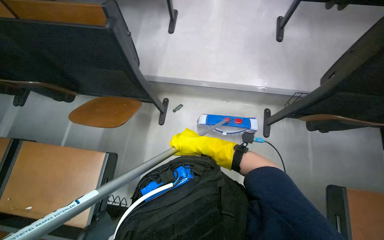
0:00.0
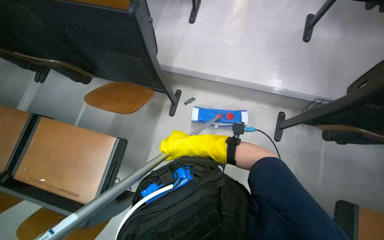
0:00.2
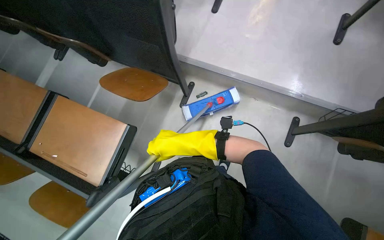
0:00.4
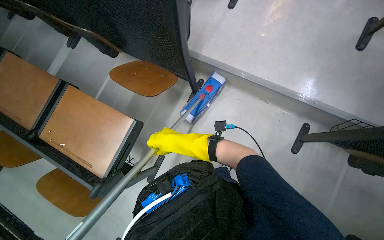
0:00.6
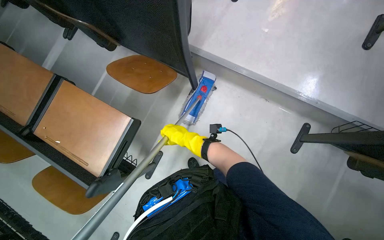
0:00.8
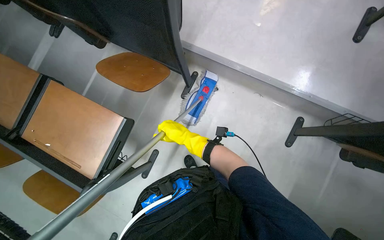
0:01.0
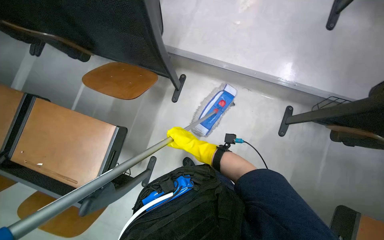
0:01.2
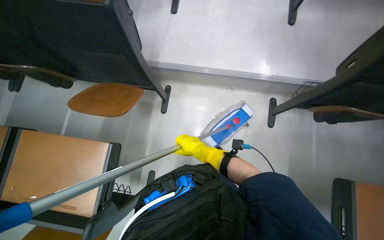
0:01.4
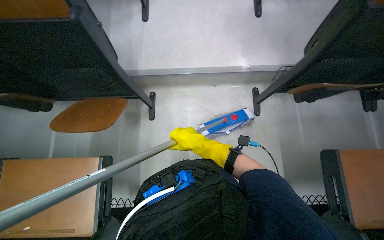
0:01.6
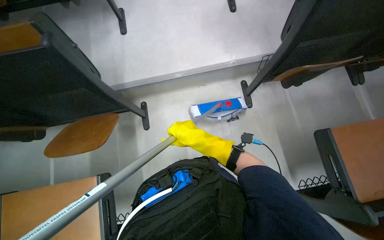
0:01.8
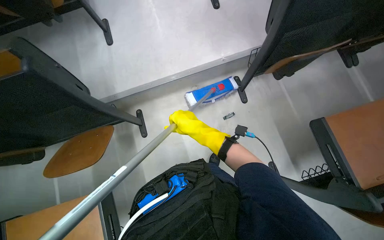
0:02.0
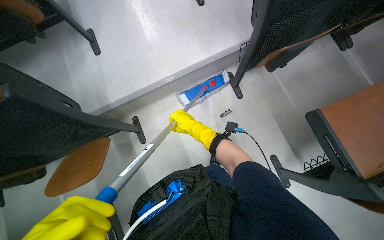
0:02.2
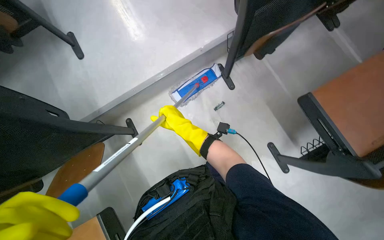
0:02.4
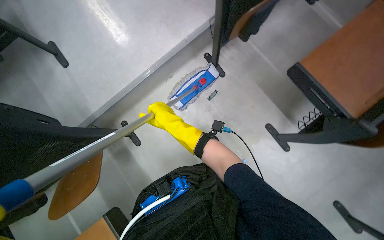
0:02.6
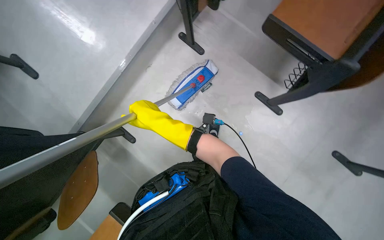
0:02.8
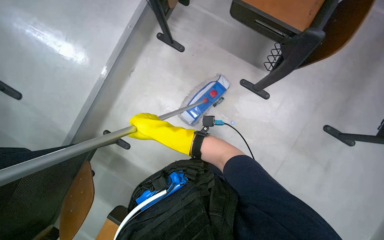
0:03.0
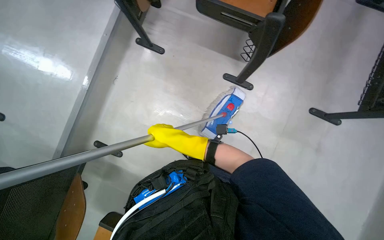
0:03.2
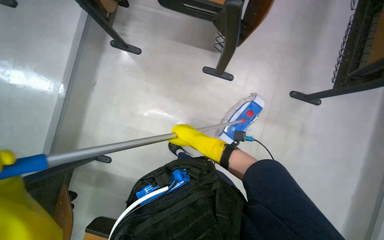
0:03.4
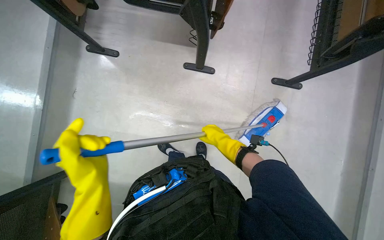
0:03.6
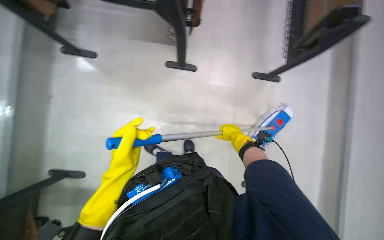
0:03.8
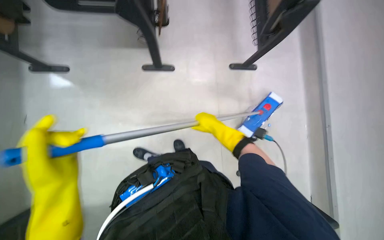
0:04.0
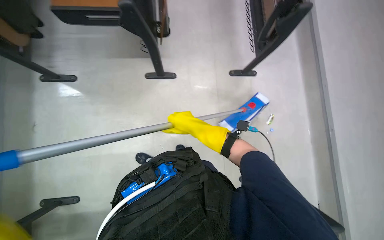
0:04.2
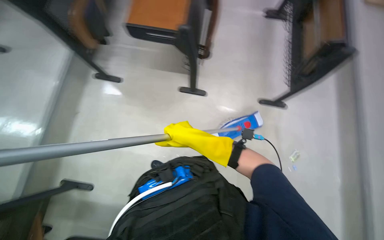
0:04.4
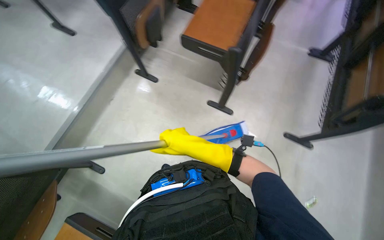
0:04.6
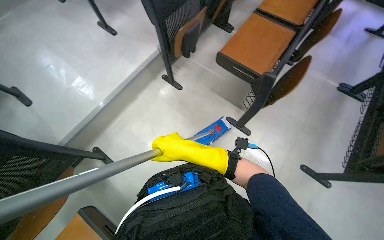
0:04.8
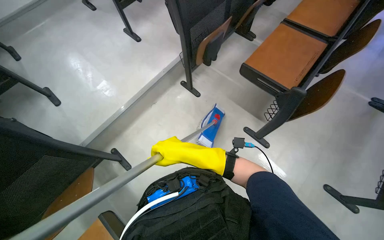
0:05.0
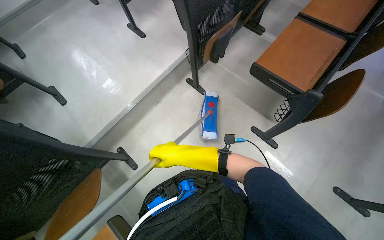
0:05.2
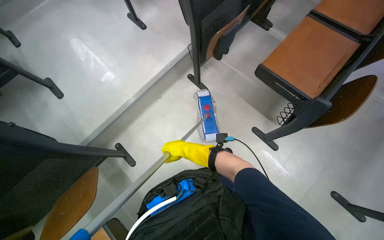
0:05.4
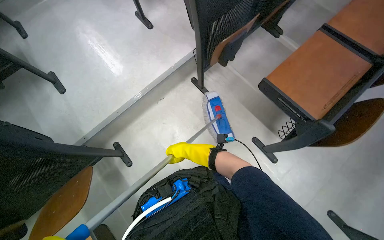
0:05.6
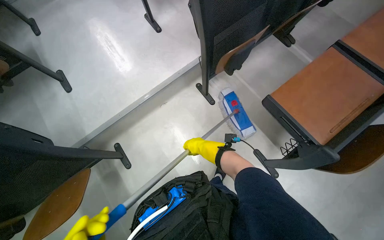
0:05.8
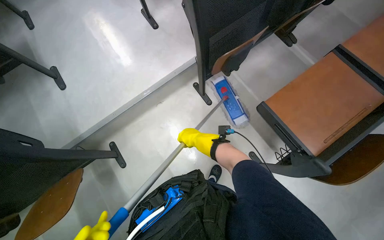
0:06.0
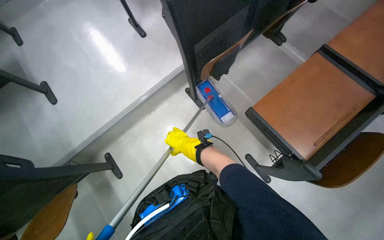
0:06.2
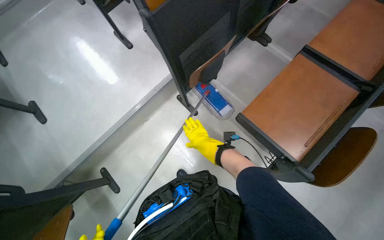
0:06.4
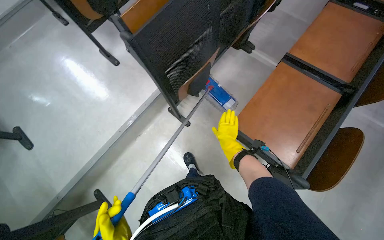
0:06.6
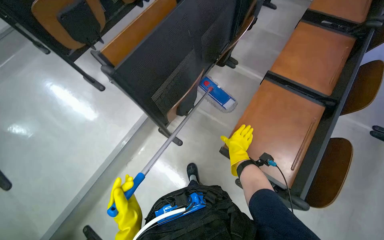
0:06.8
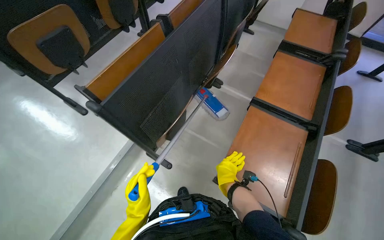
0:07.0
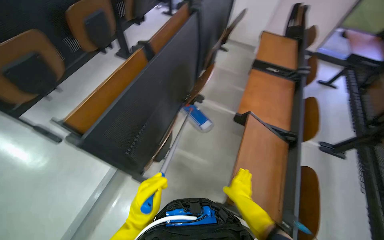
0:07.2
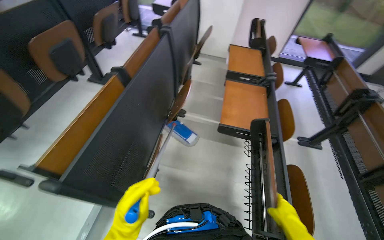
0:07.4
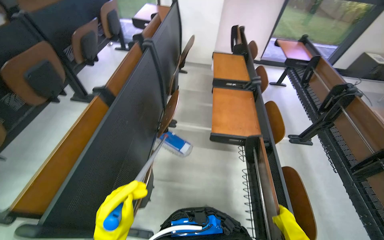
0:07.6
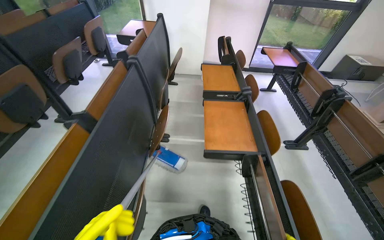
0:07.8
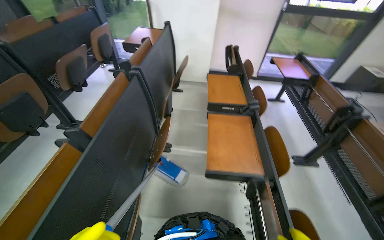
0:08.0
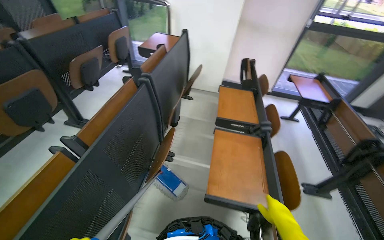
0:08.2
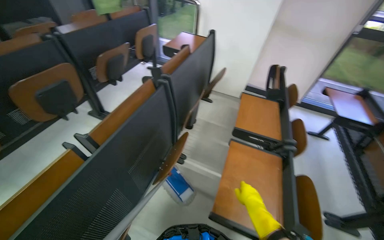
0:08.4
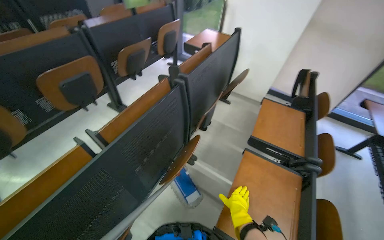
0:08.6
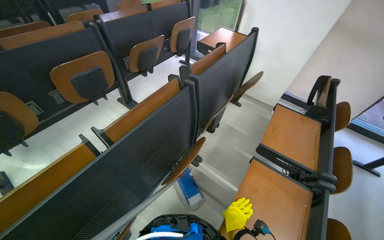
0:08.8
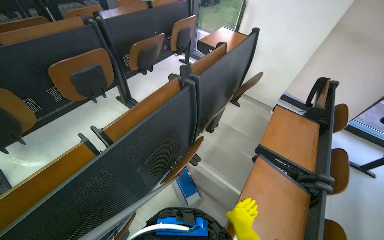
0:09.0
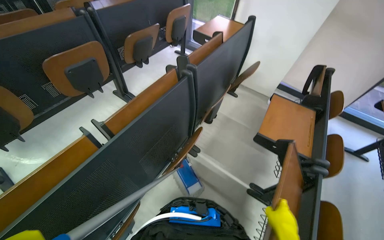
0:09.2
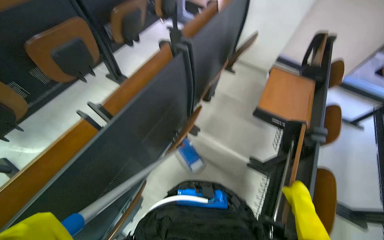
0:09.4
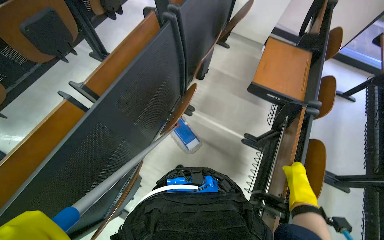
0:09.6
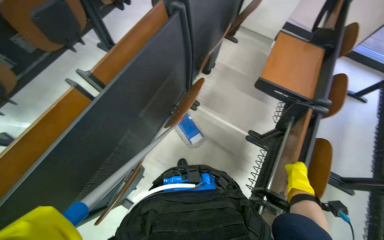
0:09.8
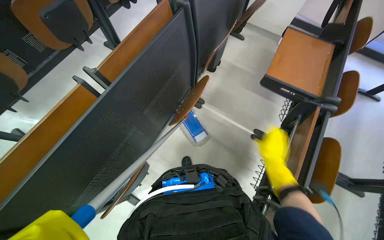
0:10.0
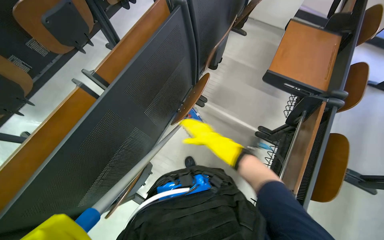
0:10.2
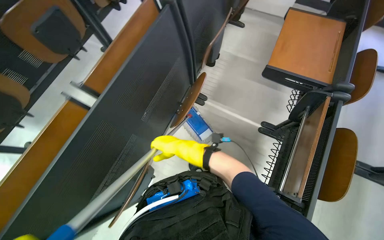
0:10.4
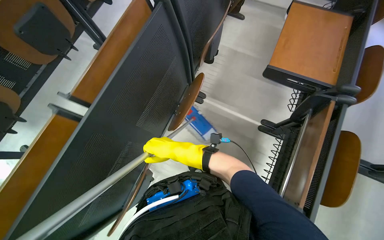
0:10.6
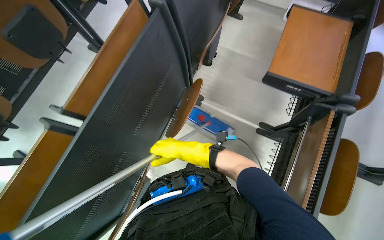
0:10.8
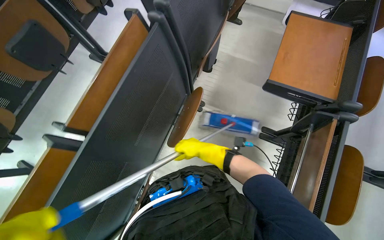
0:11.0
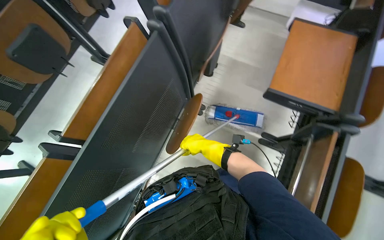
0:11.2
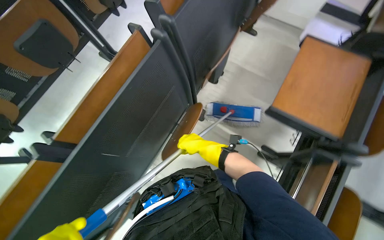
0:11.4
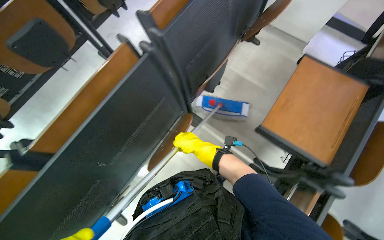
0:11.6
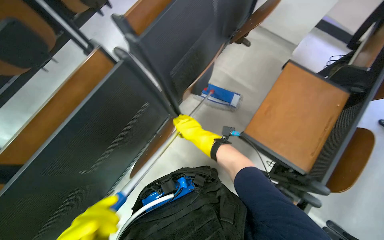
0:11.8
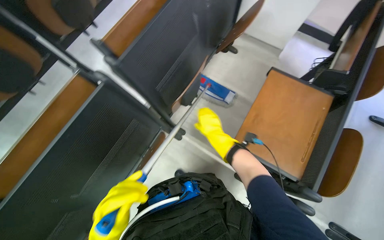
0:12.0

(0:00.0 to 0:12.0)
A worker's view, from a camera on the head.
Job: mopping floor.
The whole recording: Mopping lecture hall floor. The worker mops the floor in the lecture hall, moving between rows of desks.
0:01.6 - 0:03.0: The scene rotates counterclockwise by roughly 60 degrees.
0:03.0 - 0:04.4: The head travels roughly 40 cm.
0:04.4 - 0:06.0: The camera travels approximately 50 cm. The head turns to the left by roughly 45 degrees.
0:06.0 - 0:07.6: The head travels approximately 50 cm. The head turns to the right by some 50 degrees. The camera pitches upward, by roughly 25 degrees.
0:07.6 - 0:09.0: The wearer moves roughly 50 cm. The head rotates some 30 degrees to the left.
0:09.0 - 0:10.4: The view tilts about 20 degrees downward. The right hand travels to the left by approximately 25 cm.
0:10.4 - 0:12.0: The wearer moves roughly 50 cm.

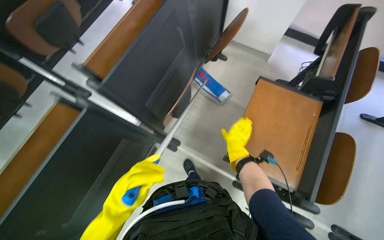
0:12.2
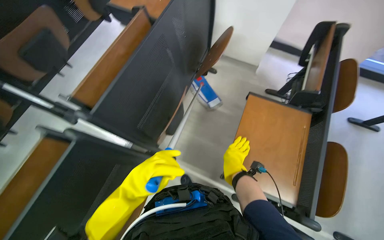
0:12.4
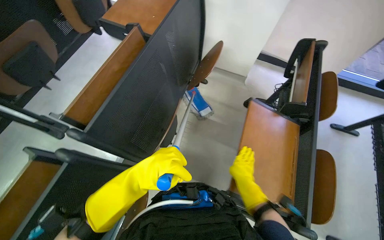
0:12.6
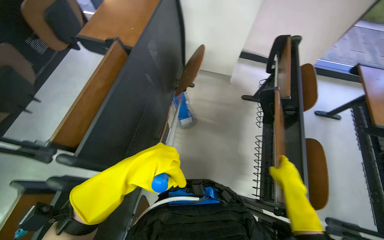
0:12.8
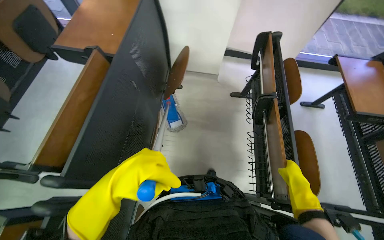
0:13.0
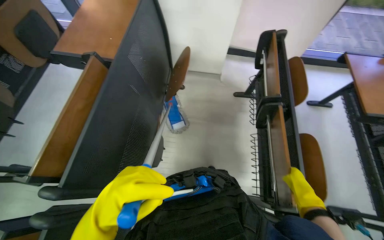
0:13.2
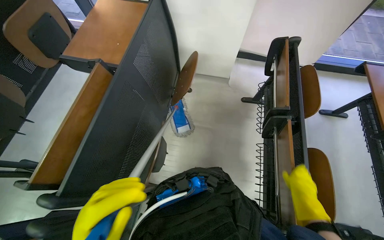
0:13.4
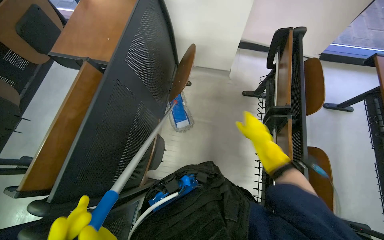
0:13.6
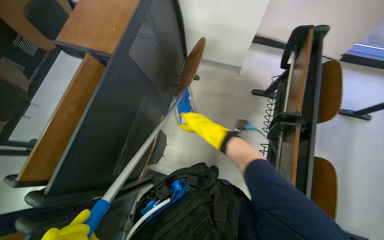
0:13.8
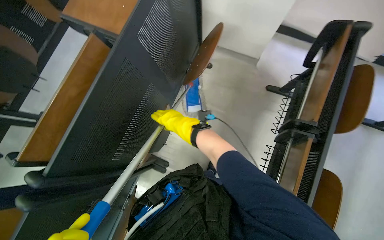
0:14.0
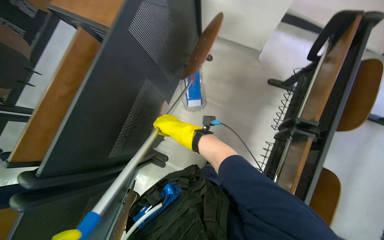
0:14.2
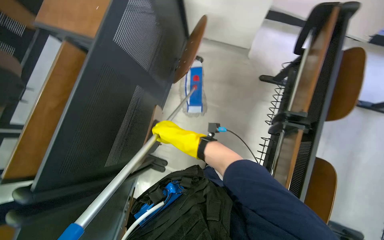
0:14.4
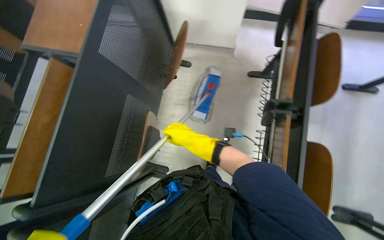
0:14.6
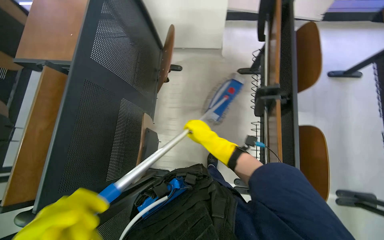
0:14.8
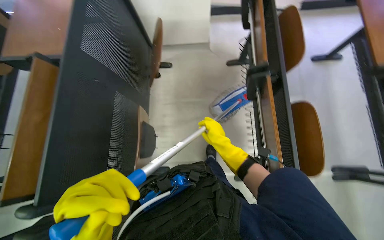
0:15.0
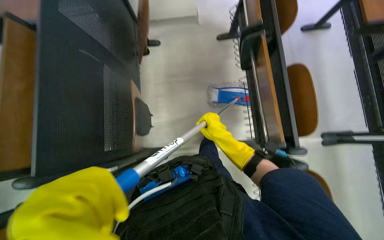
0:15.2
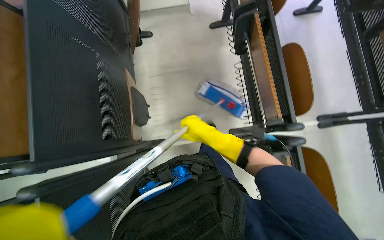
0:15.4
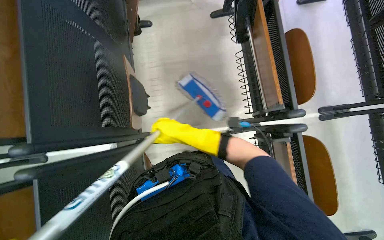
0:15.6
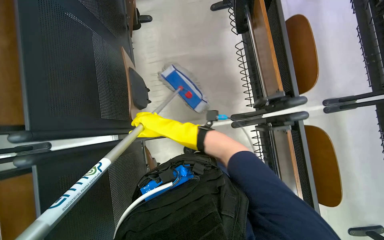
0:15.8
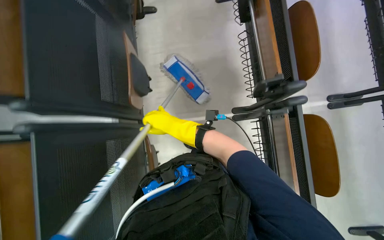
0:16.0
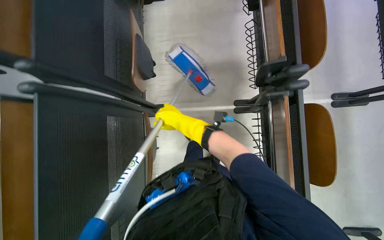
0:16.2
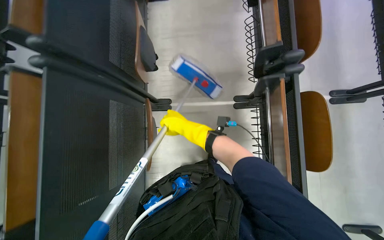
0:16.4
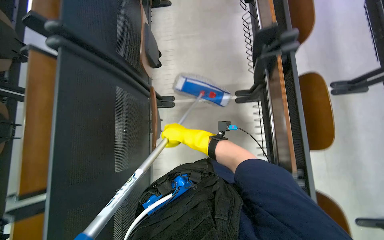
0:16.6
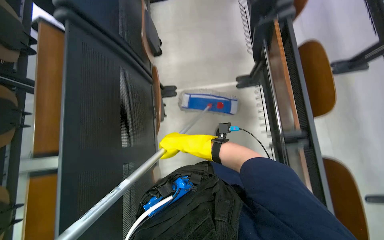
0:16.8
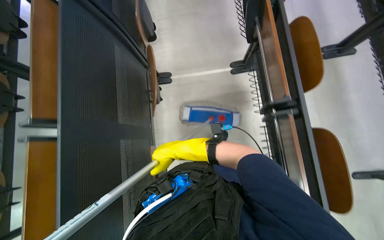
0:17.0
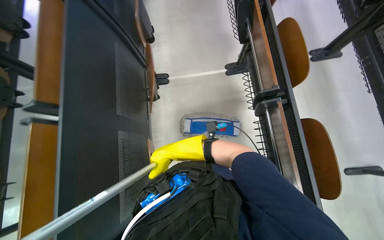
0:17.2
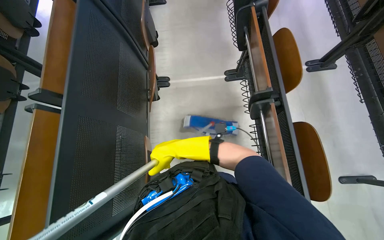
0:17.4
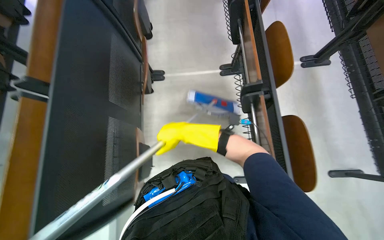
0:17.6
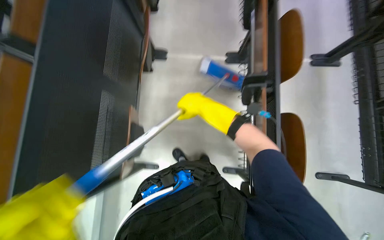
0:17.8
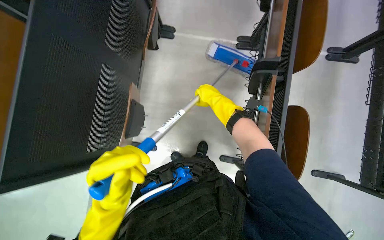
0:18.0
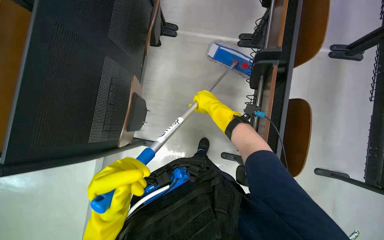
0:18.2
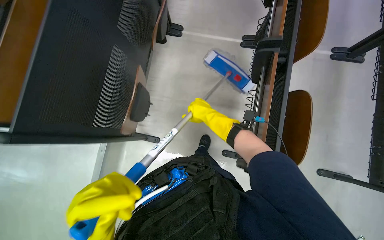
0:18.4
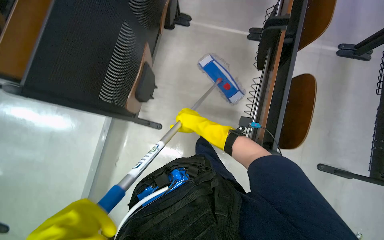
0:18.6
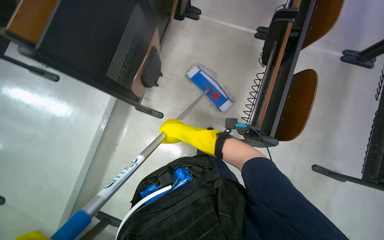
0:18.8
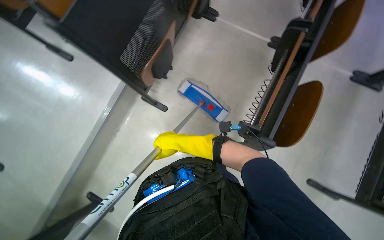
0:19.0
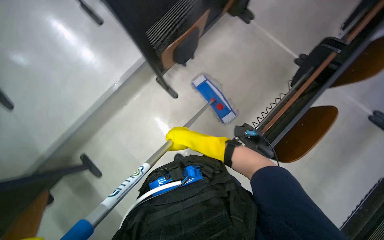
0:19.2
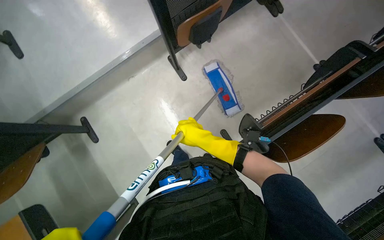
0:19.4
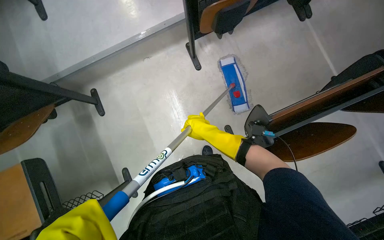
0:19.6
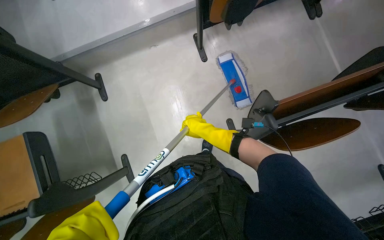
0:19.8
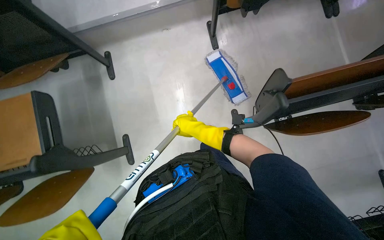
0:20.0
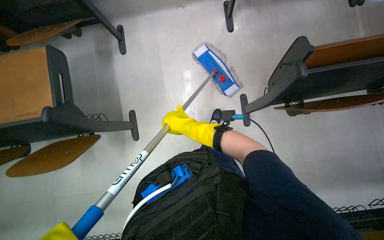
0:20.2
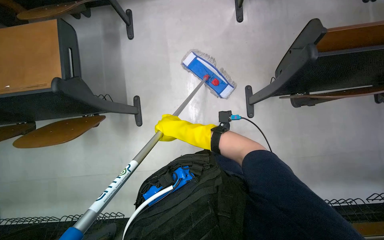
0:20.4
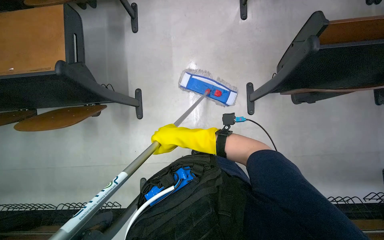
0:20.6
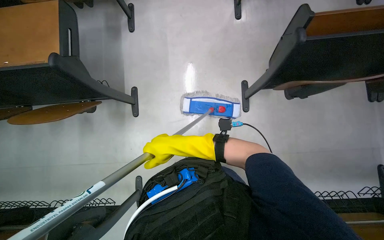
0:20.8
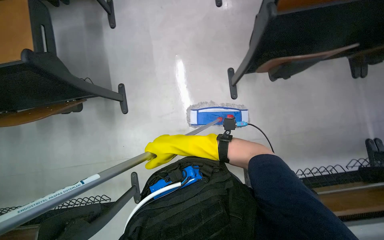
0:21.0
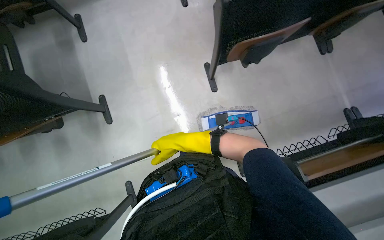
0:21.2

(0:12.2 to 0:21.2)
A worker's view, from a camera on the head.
Job: mopping floor.
The whole recording: Mopping lecture hall floor. The worker mops the floor in the lecture hall, moving between rows of desks.
0:12.2 - 0:13.8: The right hand moves up the picture, some 35 cm.
0:13.8 - 0:15.2: The right hand goes roughly 35 cm down the picture.
0:15.2 - 0:16.6: The camera travels about 50 cm.
0:16.6 - 0:18.2: The camera is carried roughly 50 cm.
0:18.2 - 0:19.8: The wearer moves some 60 cm. The scene turns about 60 degrees clockwise in the picture.
0:19.8 - 0:21.2: The camera travels about 60 cm.
